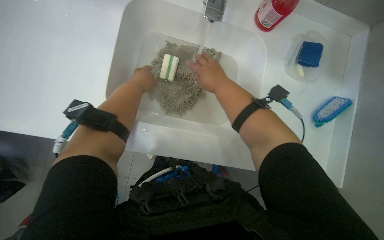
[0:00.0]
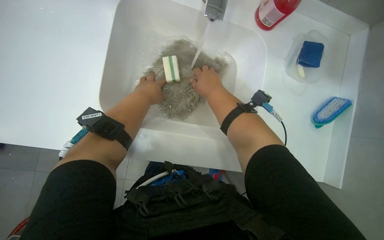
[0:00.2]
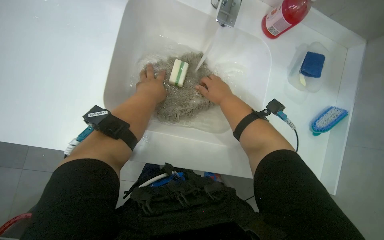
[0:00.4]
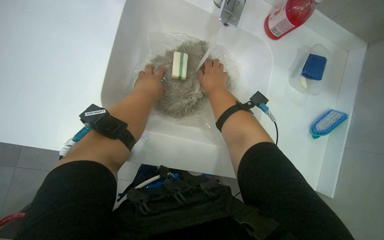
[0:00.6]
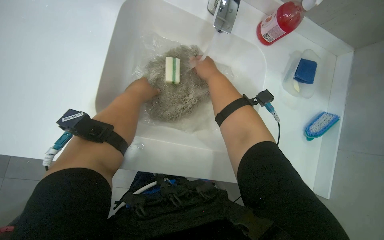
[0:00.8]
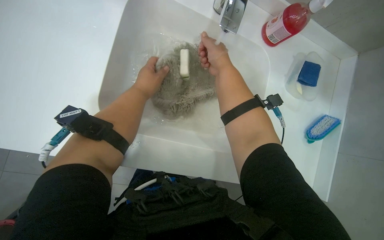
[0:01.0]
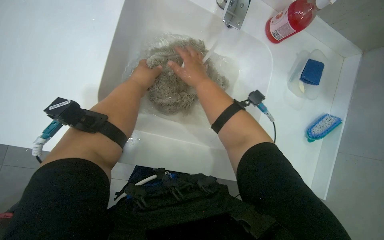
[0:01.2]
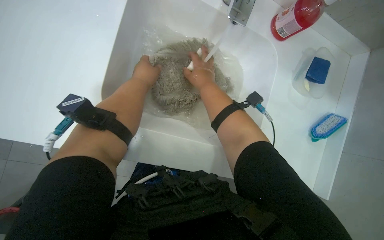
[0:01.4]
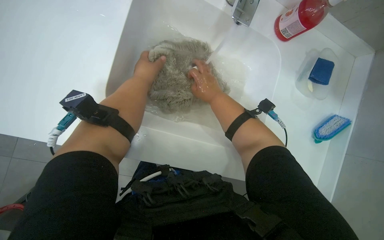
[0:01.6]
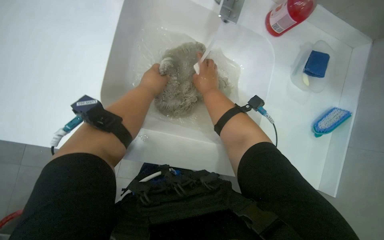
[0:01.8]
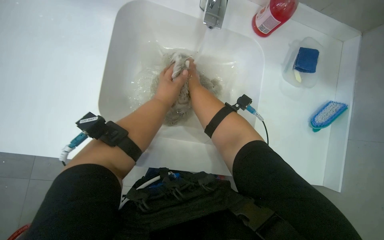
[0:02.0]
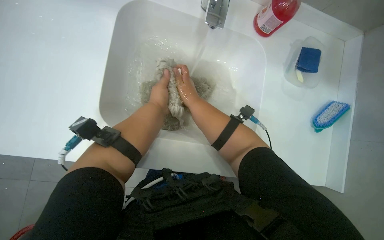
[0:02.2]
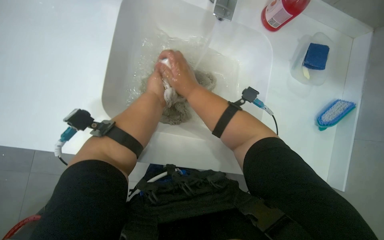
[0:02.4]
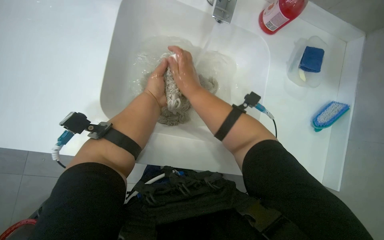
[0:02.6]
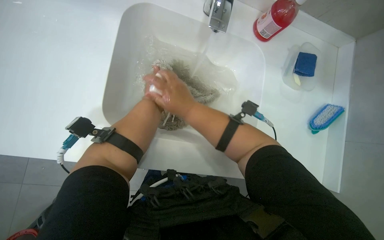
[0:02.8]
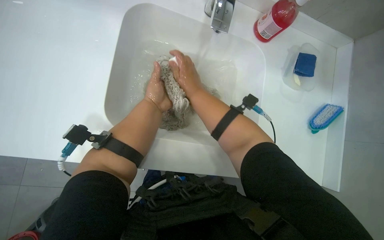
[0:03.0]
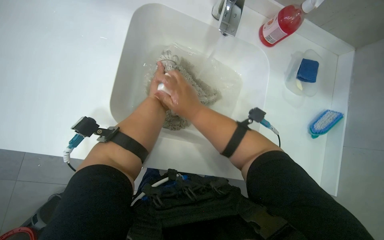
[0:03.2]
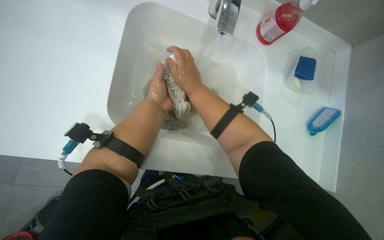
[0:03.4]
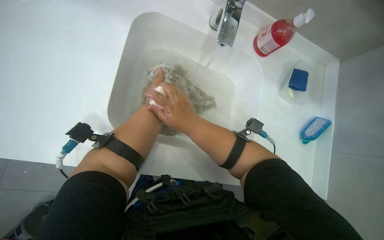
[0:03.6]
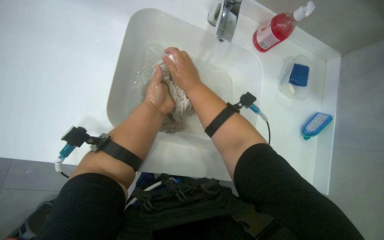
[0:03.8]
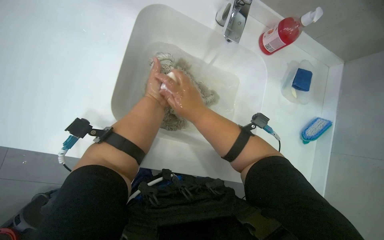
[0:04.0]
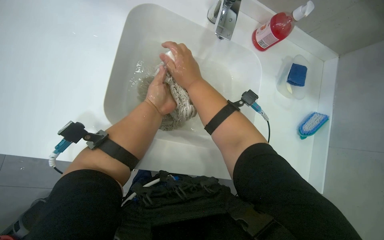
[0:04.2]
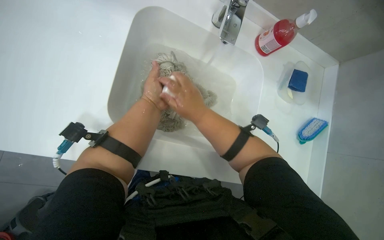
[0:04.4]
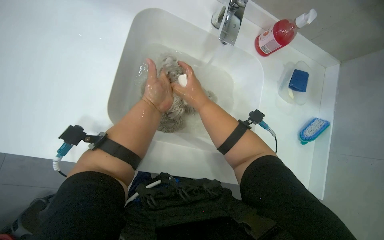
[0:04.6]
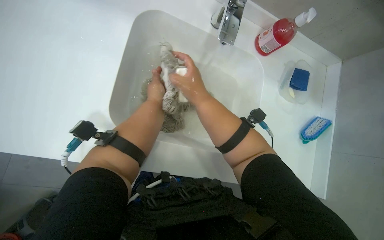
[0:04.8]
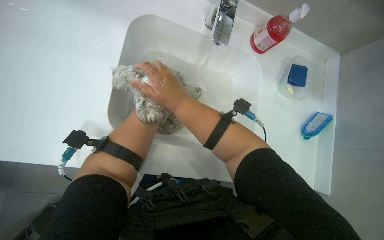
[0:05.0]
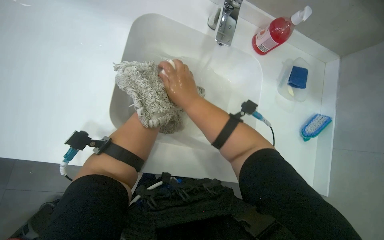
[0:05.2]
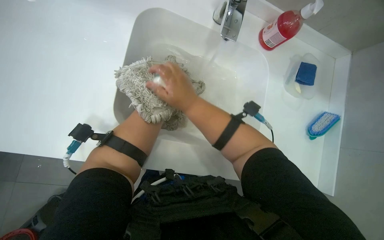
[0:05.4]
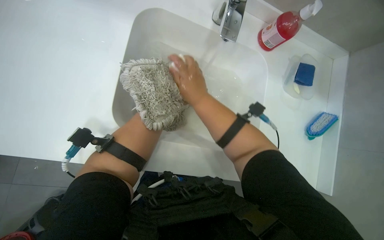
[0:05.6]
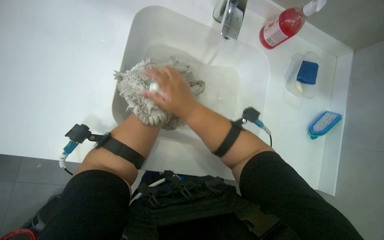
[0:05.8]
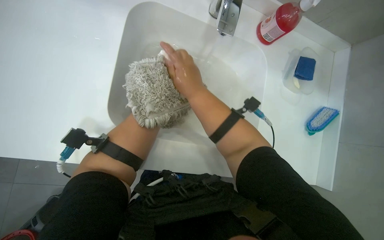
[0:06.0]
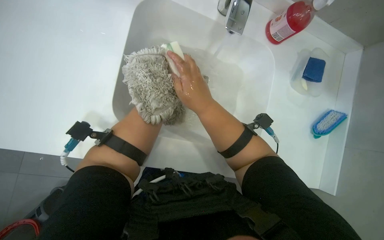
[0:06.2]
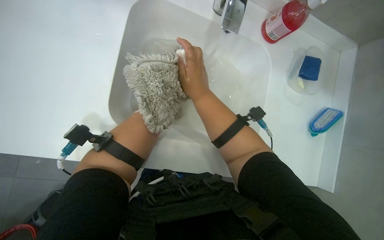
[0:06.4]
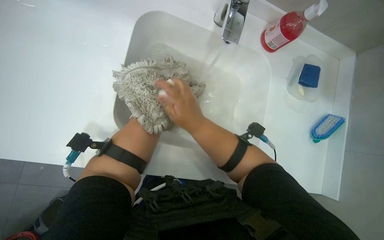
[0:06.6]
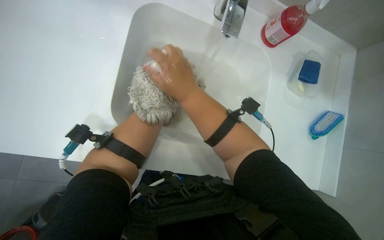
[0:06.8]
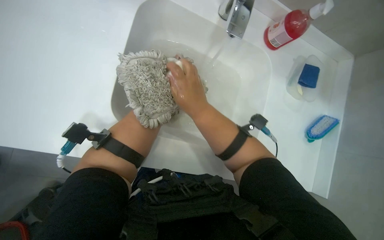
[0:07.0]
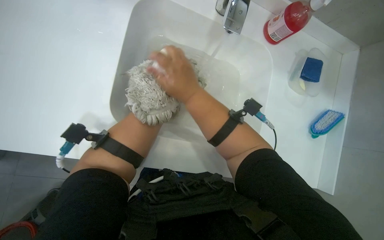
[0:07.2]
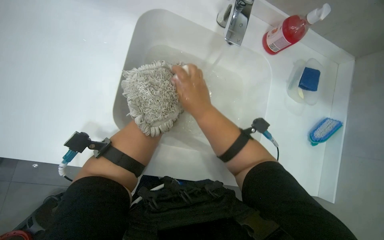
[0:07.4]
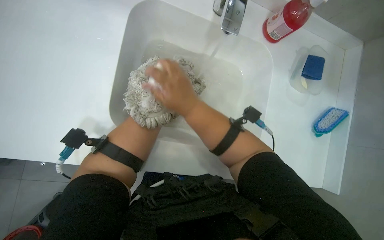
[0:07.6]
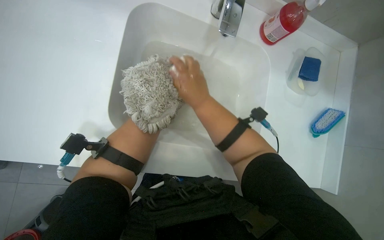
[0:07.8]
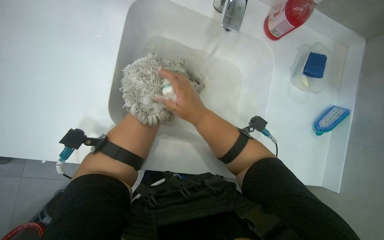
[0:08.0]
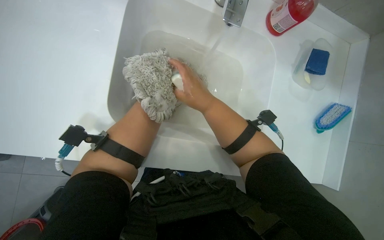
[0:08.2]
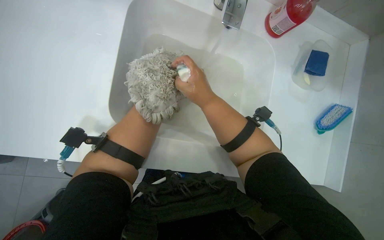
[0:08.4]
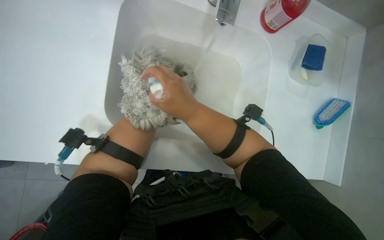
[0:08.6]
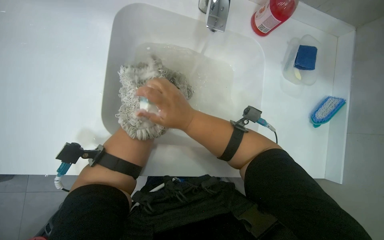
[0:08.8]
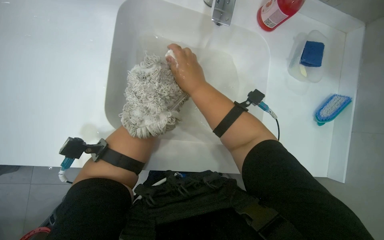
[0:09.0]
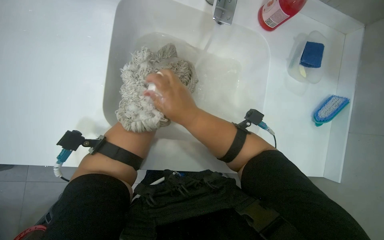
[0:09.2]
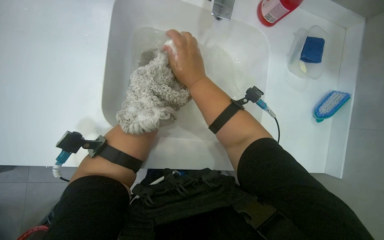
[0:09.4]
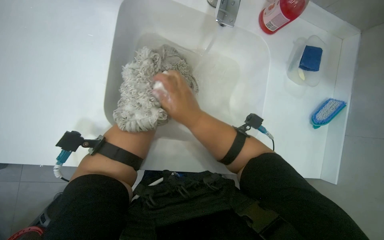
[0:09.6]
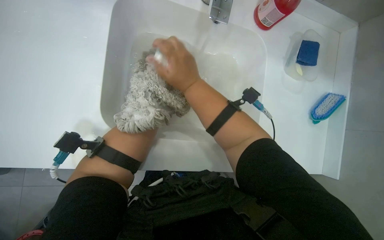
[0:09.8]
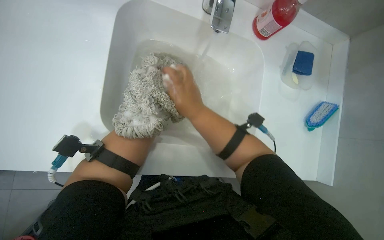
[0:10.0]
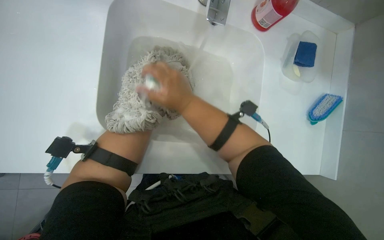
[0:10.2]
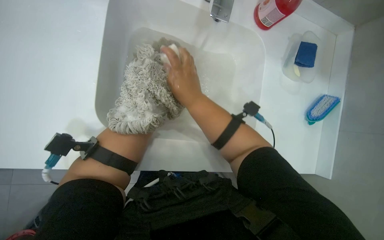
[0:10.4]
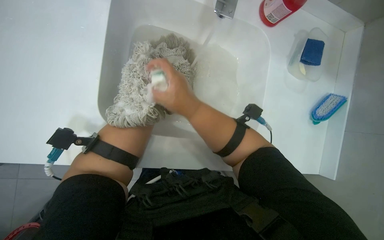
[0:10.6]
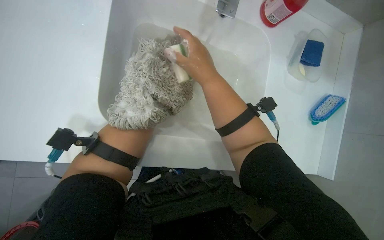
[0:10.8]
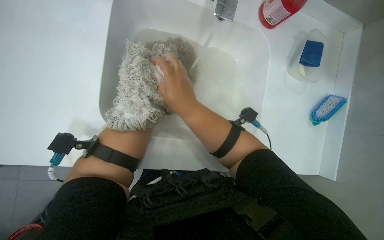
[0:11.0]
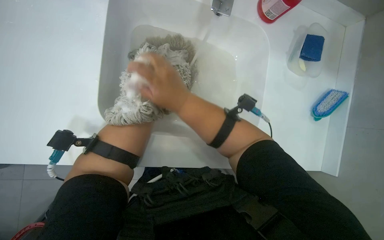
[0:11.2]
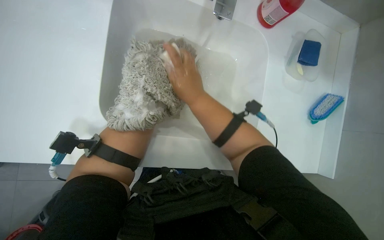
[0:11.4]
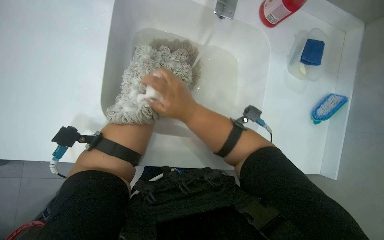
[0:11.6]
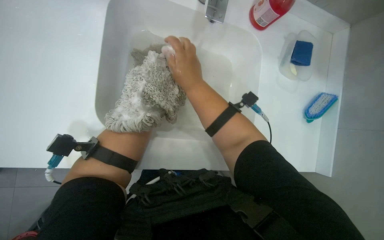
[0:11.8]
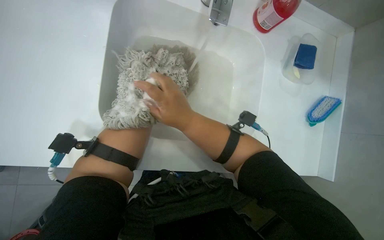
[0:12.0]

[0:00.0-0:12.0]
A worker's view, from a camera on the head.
Job: preparing cleaning supplies.
The whole recording: Washing mop head in sink. The worker washes and wrings out the mop head in the sink, then places it into a bucket.
0:00.0 to 0:01.6: The right hand heads farther from the camera, covering about 10 cm.
0:03.0 to 0:04.4: The right hand swings up and down the picture, roughly 10 cm each way, with 2 reversals.

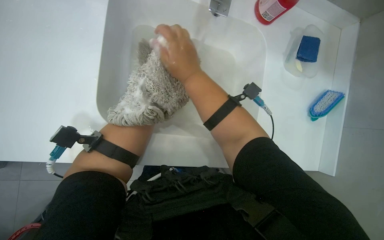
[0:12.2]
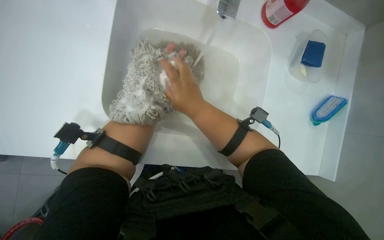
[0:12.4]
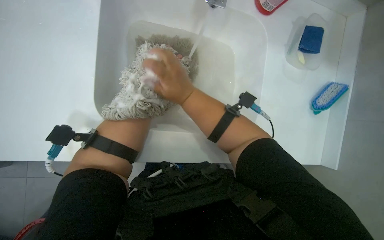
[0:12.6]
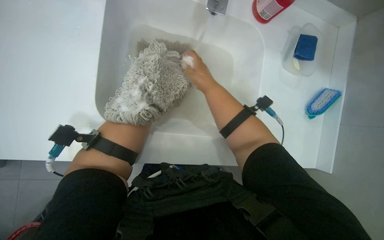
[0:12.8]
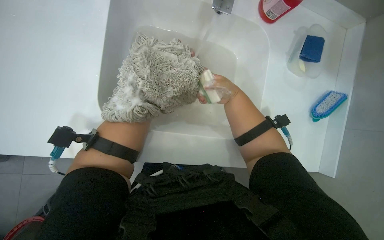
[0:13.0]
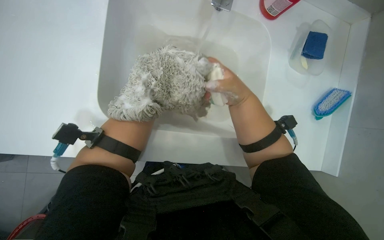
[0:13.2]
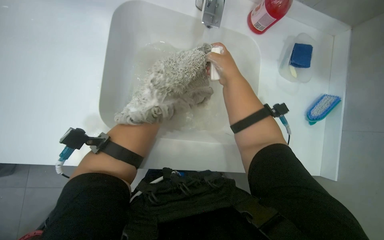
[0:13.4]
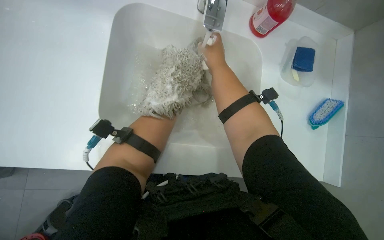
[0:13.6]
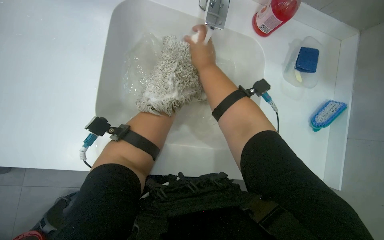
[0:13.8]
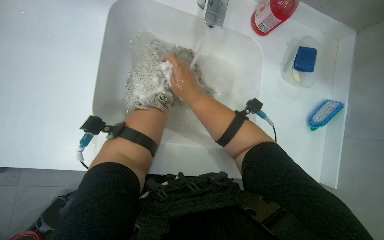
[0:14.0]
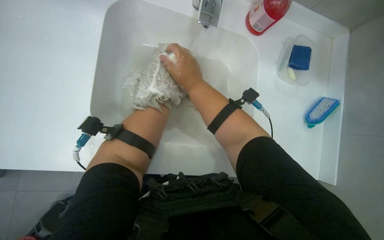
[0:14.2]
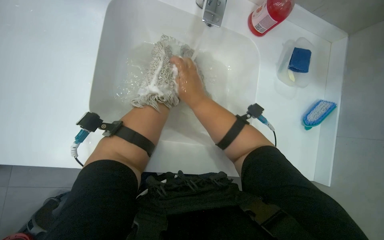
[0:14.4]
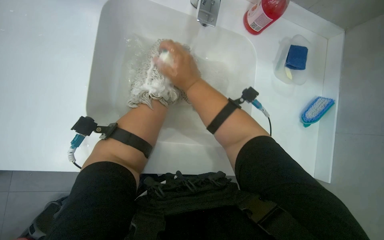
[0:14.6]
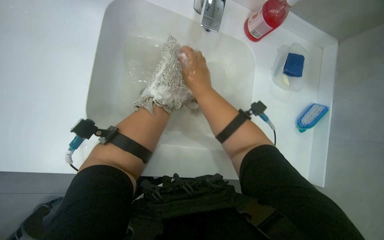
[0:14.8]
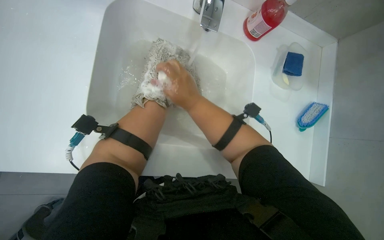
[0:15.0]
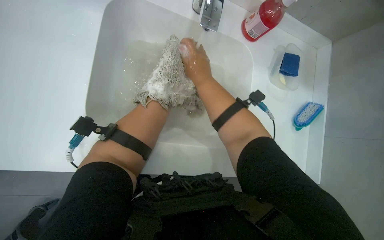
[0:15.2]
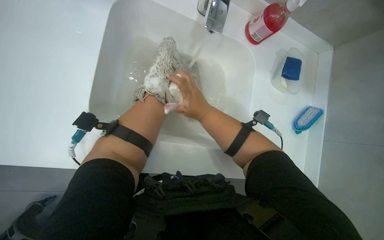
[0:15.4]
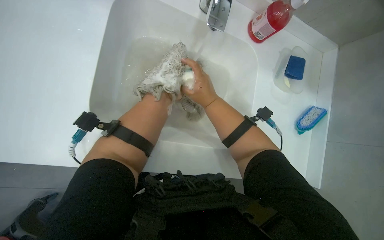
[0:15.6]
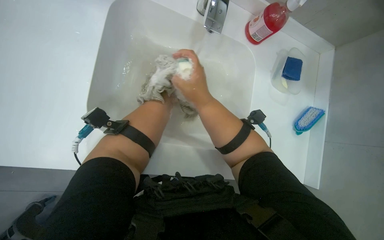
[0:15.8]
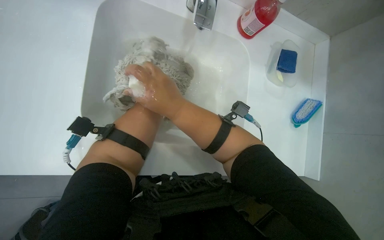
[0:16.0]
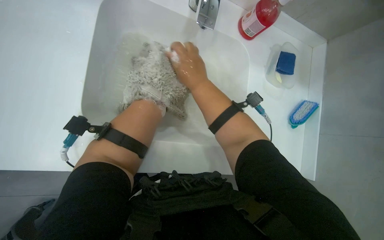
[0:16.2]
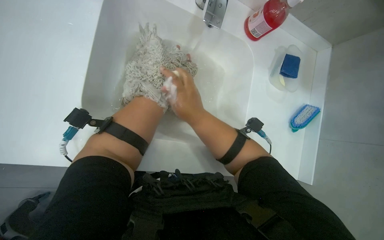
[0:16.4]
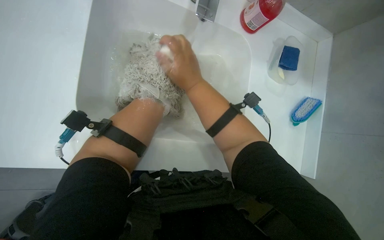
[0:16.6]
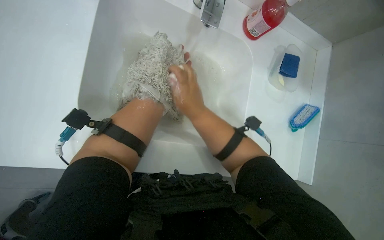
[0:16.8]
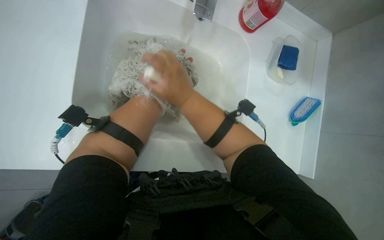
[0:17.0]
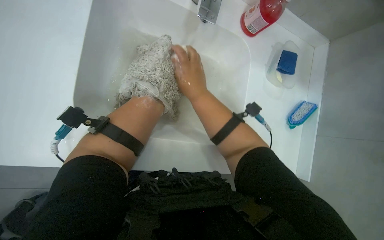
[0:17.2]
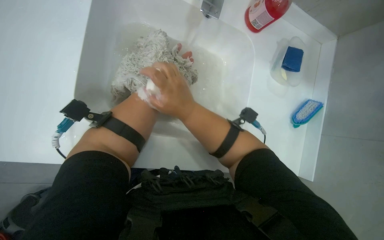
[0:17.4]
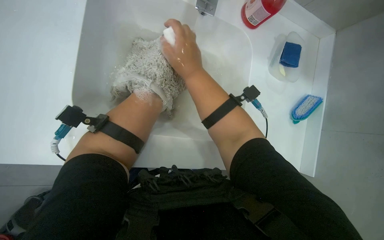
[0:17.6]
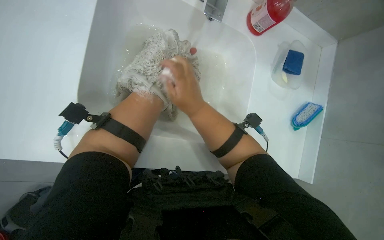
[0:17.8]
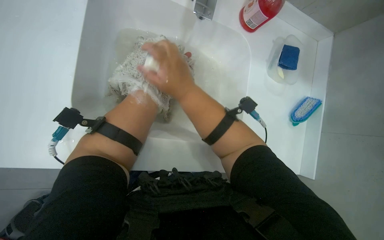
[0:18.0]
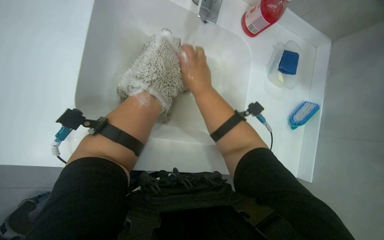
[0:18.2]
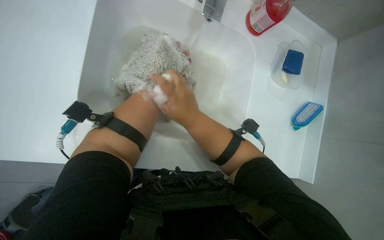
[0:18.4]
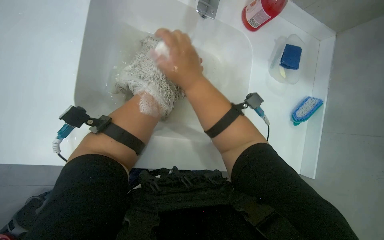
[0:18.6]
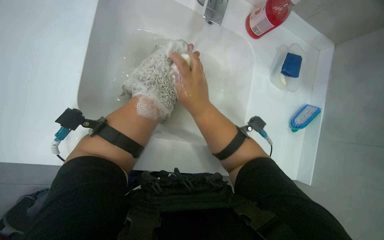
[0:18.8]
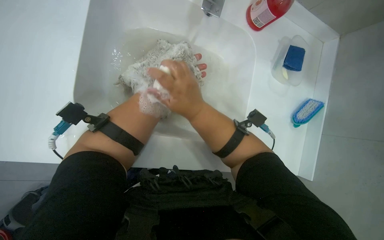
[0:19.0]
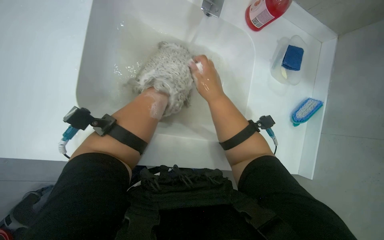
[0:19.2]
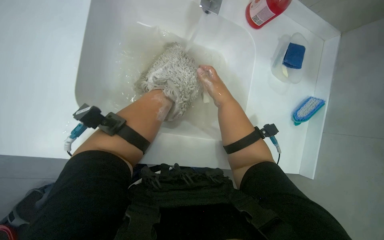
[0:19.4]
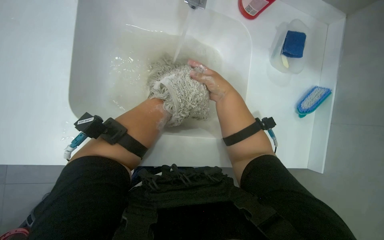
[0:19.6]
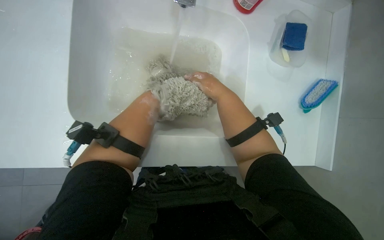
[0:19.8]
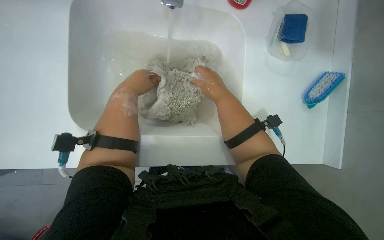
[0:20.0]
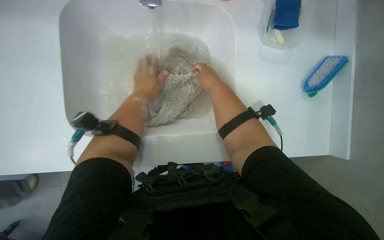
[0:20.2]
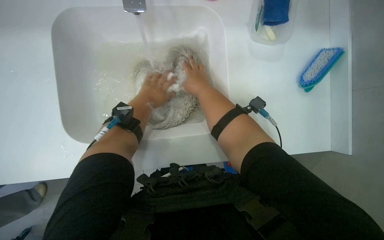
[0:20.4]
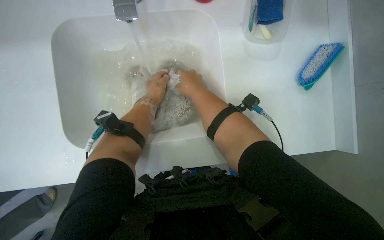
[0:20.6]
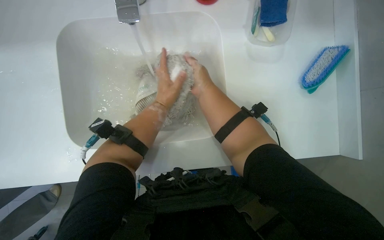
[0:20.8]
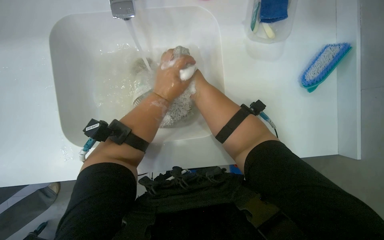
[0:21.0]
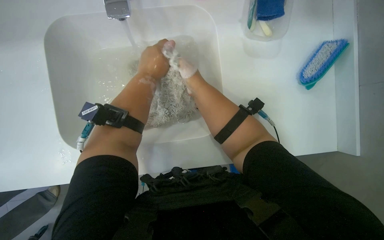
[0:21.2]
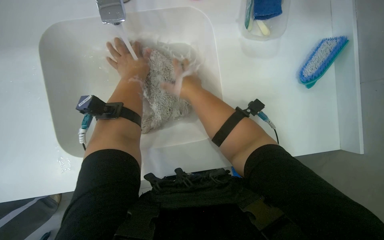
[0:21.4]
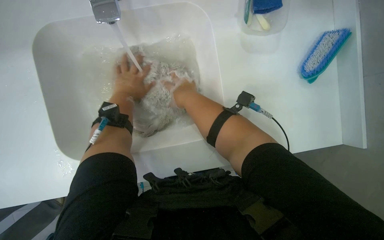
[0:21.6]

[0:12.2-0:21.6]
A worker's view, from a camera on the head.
Job: preparing cleaning supplies.
The whole recording: Washing mop head in sink. The worker washes and wrings out the mop head in the sink, then places it into a bucket.
0:12.2 to 0:13.8: The right hand moves approximately 10 cm to the right and comes back.
0:13.8 to 0:15.4: The right hand moves up and down the picture over some 10 cm, changing direction 2 times.
0:18.4 to 0:20.0: The right hand goes about 10 cm to the right.
0:20.0 to 0:21.6: The left hand goes farther from the camera and returns, approximately 10 cm each way.
